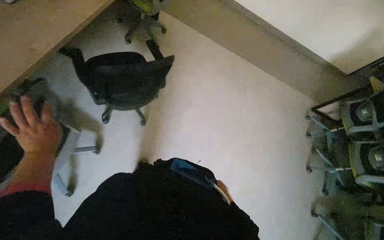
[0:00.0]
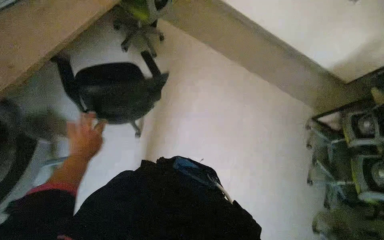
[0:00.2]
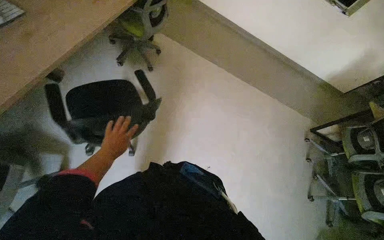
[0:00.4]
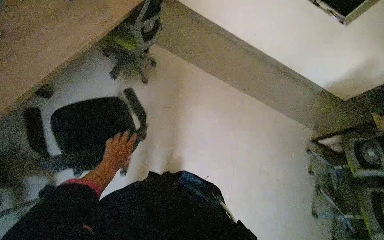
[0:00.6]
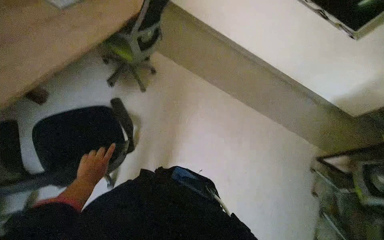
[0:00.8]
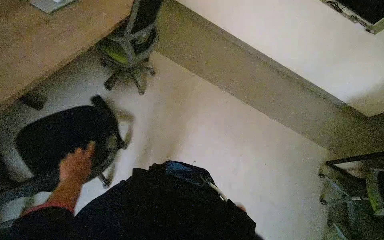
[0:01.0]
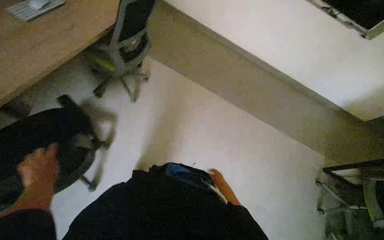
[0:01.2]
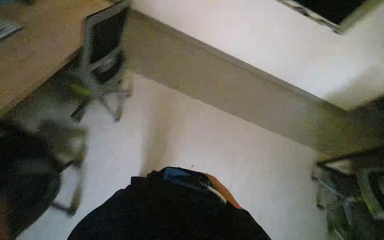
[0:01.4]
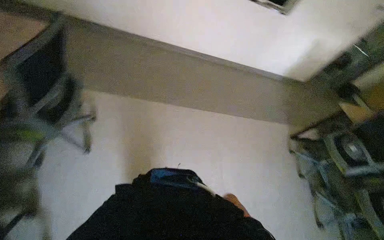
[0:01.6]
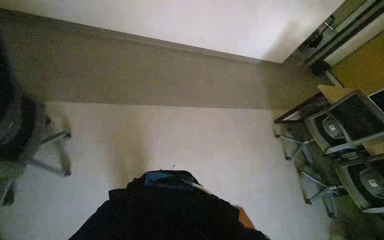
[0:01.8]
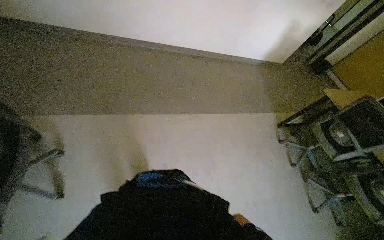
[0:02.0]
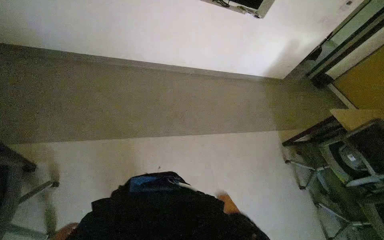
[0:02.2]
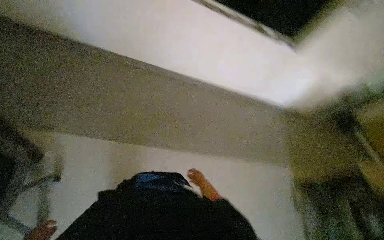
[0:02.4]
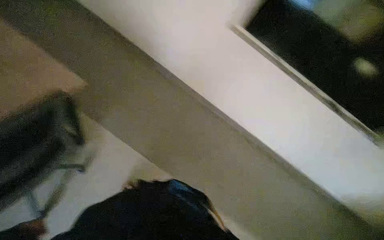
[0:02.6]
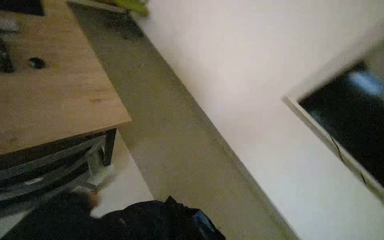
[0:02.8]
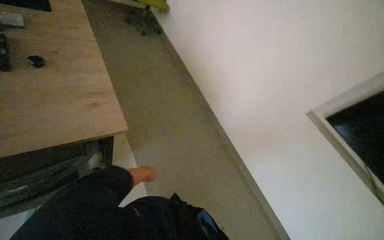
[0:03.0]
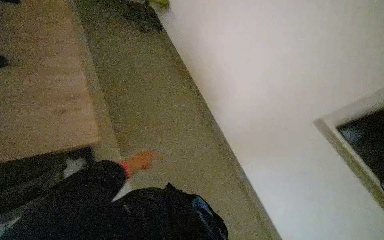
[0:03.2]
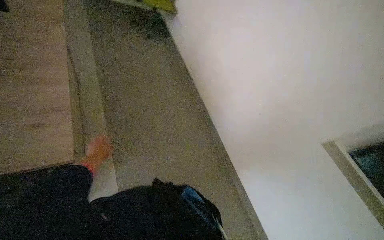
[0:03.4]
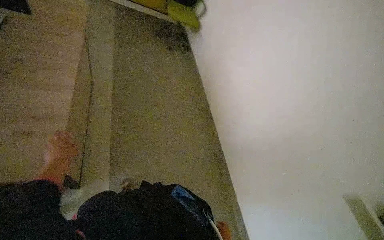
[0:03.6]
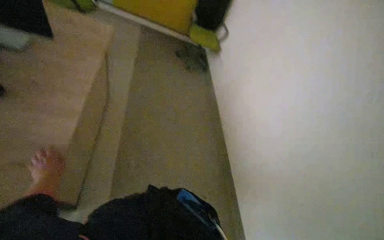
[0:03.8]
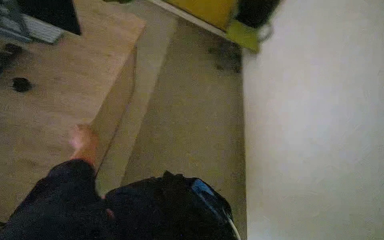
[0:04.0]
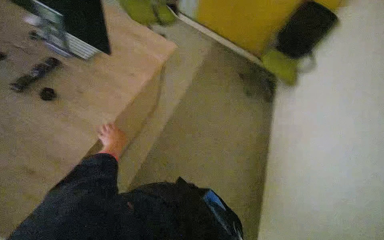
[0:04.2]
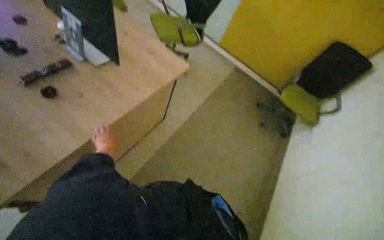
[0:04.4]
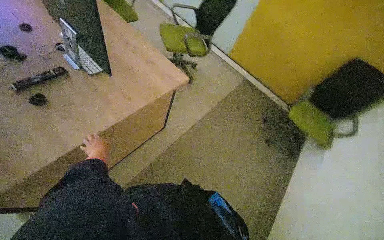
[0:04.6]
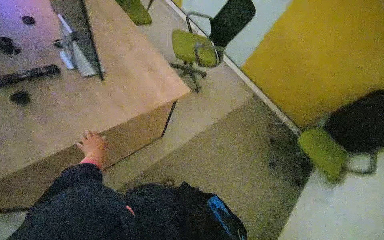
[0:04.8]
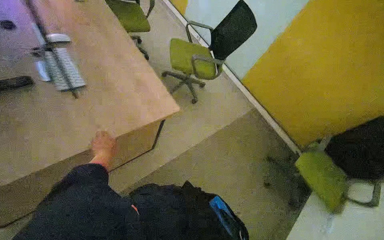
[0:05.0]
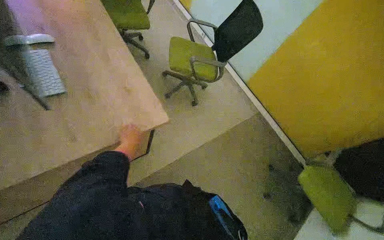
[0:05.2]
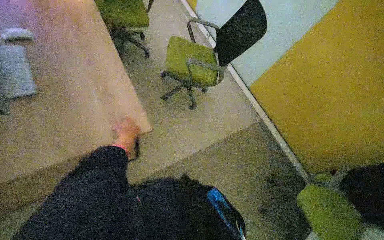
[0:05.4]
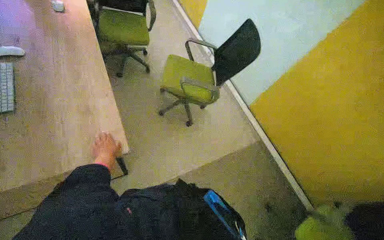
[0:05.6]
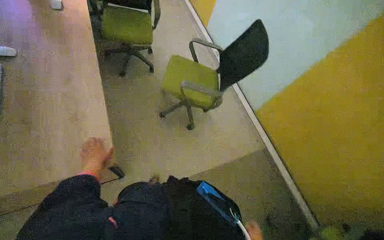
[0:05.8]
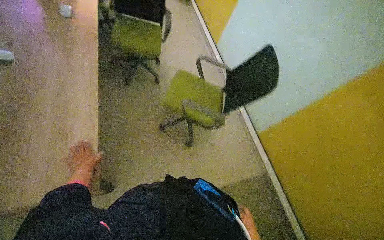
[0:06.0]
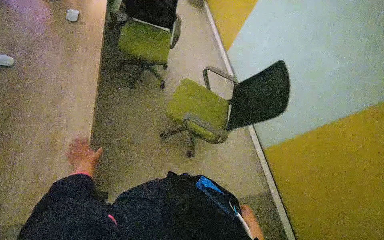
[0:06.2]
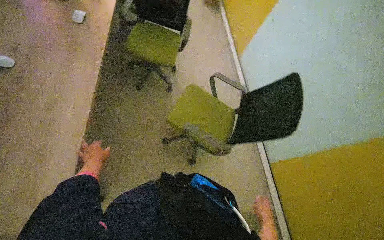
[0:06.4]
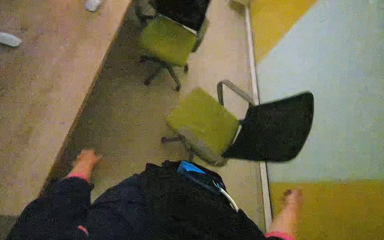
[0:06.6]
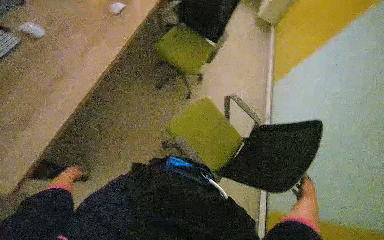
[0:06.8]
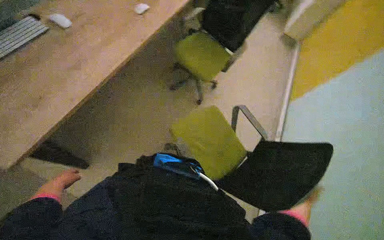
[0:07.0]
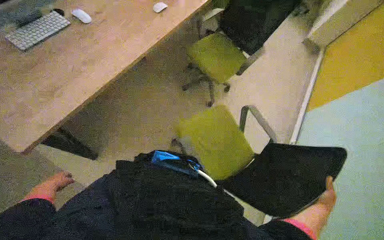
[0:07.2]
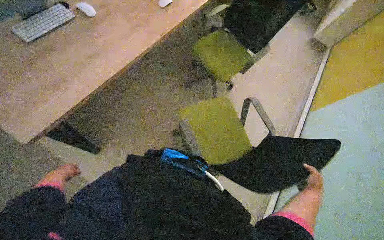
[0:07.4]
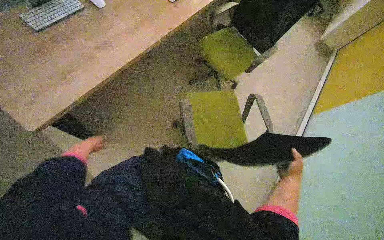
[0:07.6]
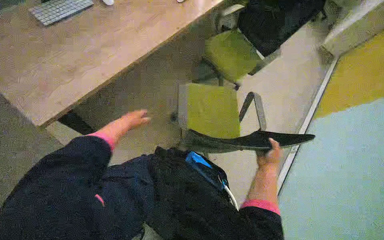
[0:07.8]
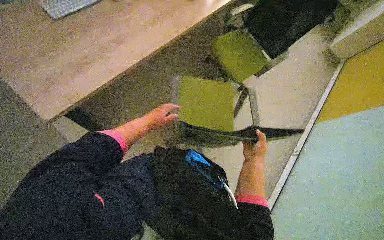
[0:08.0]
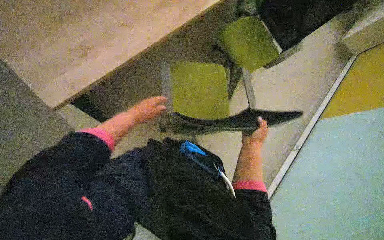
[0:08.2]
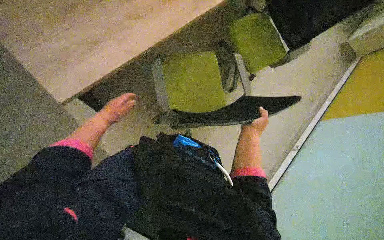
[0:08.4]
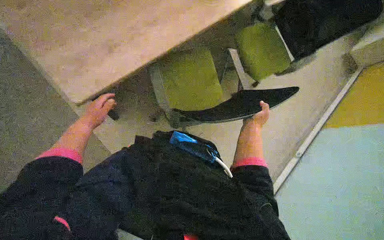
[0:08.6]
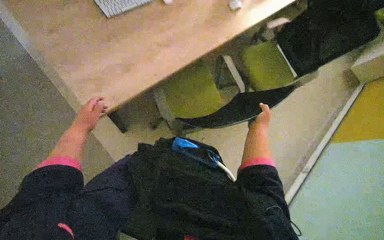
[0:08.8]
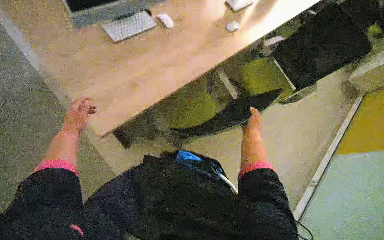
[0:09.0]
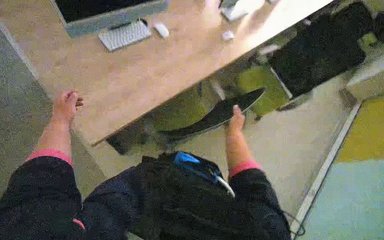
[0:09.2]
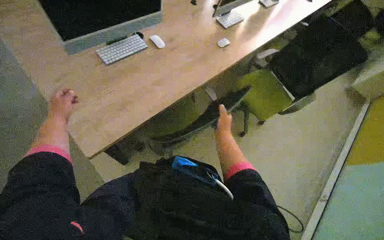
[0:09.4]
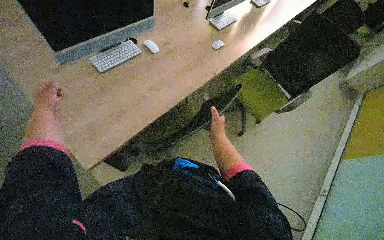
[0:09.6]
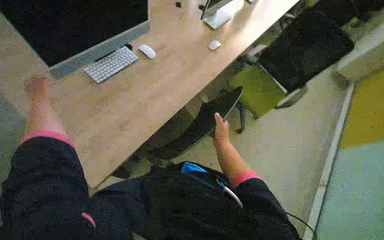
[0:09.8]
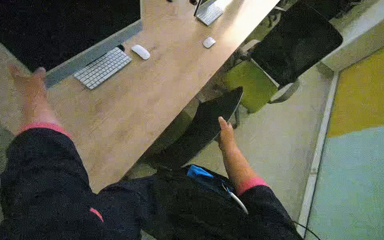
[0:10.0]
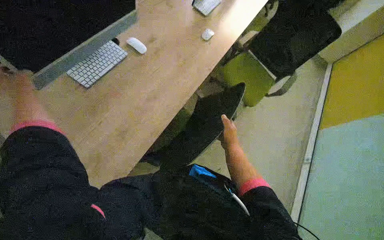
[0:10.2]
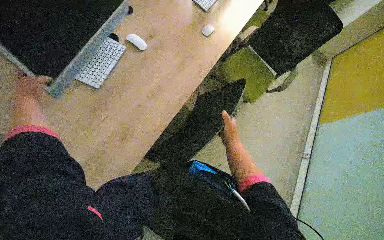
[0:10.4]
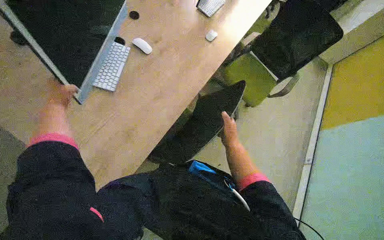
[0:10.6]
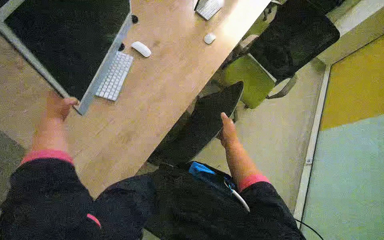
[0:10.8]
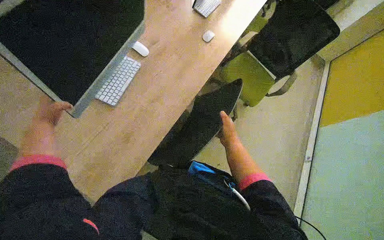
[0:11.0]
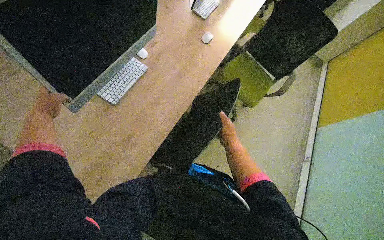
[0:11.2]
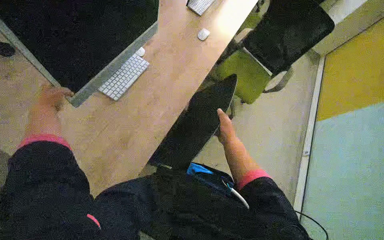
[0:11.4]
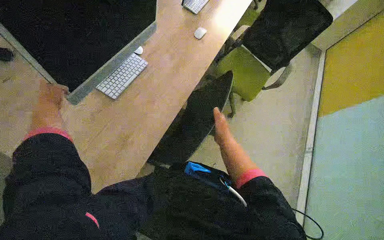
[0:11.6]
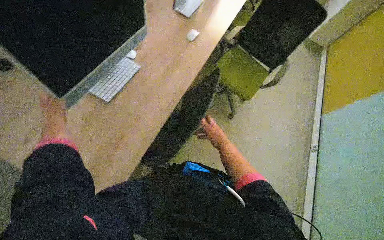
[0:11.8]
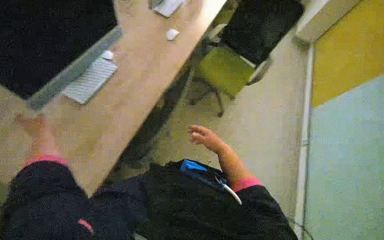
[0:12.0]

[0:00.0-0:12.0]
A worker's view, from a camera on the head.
Job: organizing items.
The whole recording: Preparing office workstations. The worker arranges chairs and computer equipment, then cleans the monitors at several workstations.
0:00.0 to 0:01.6: The head travels approximately 90 cm.
0:01.6 to 0:03.0: The camera travels about 60 cm.
0:03.0 to 0:04.4: The left hand is displaced up the picture by approximately 15 cm.
0:04.4 to 0:06.0: The camera travels approximately 1 m. The head rotates approximately 35 degrees to the left.
0:06.0 to 0:07.6: The head rotates some 45 degrees to the left.
0:07.6 to 0:09.0: The right hand travels up the picture and to the left by approximately 35 cm. The left hand heads nearer to the camera, covering some 25 cm, and moves some 30 cm to the right and comes back.
0:09.0 to 0:10.4: The right hand travels to the left by approximately 10 cm.

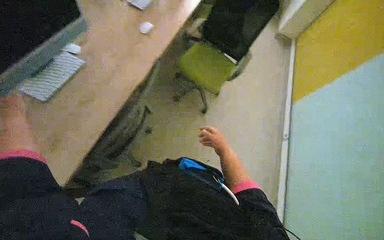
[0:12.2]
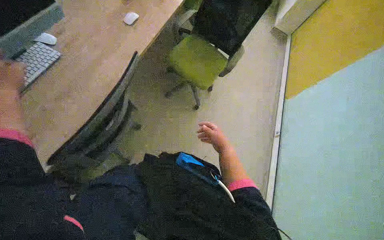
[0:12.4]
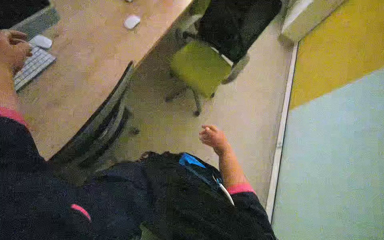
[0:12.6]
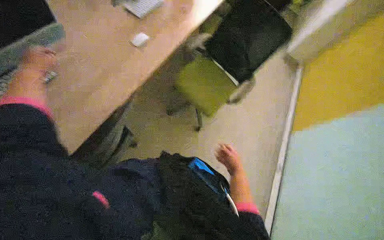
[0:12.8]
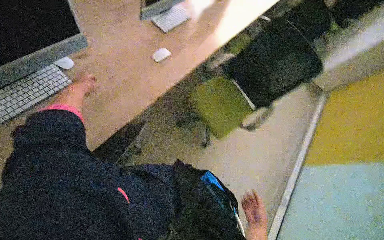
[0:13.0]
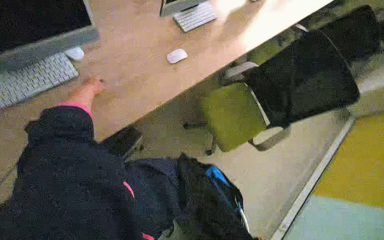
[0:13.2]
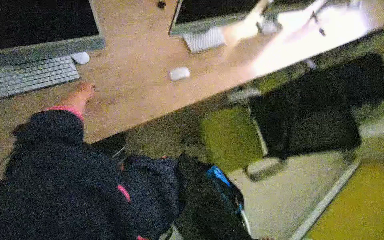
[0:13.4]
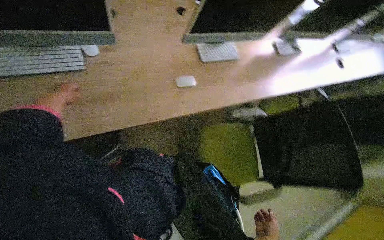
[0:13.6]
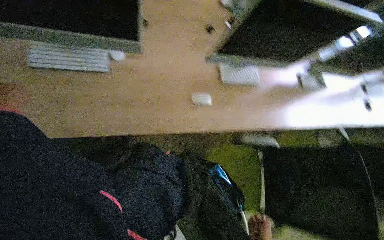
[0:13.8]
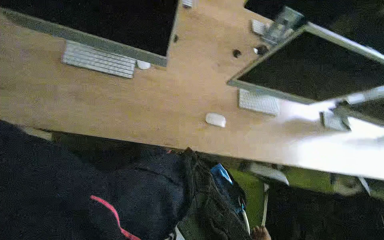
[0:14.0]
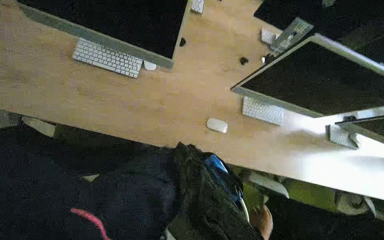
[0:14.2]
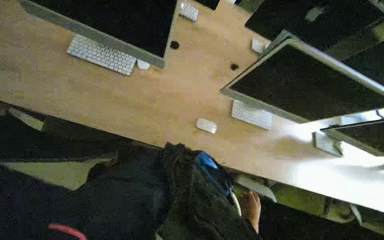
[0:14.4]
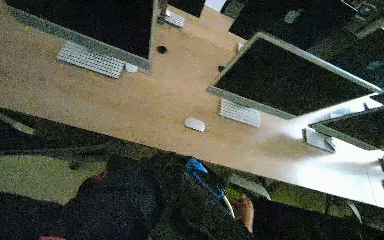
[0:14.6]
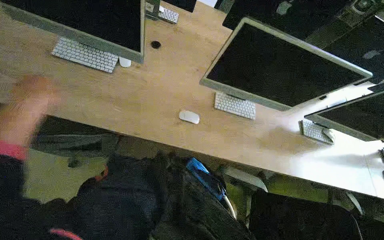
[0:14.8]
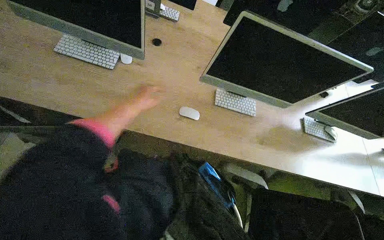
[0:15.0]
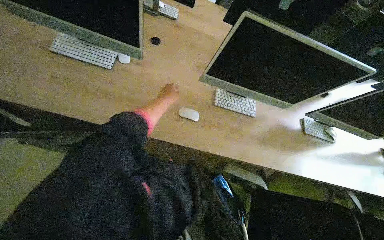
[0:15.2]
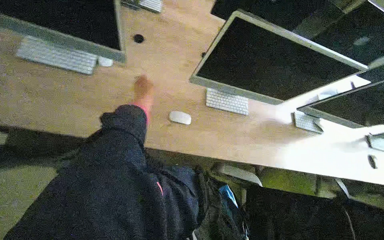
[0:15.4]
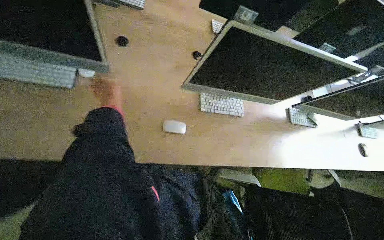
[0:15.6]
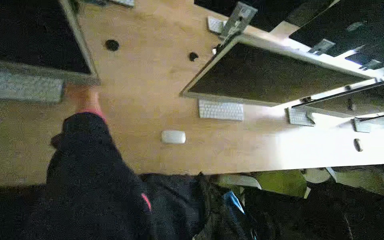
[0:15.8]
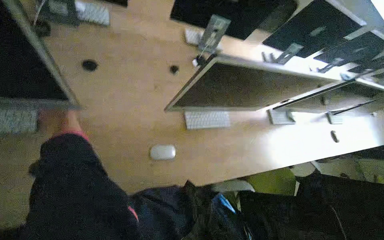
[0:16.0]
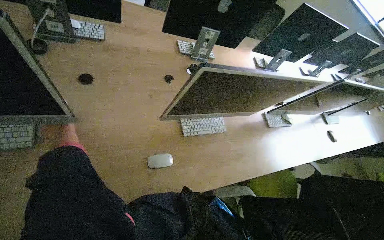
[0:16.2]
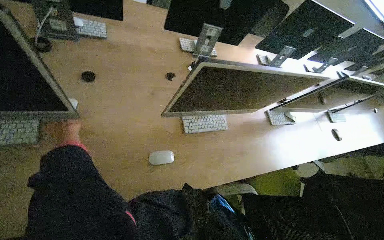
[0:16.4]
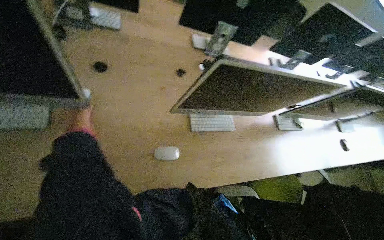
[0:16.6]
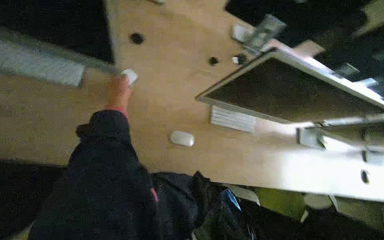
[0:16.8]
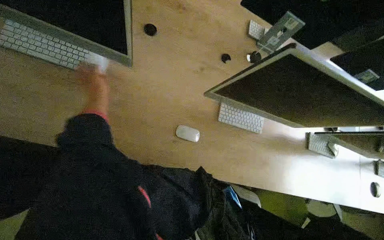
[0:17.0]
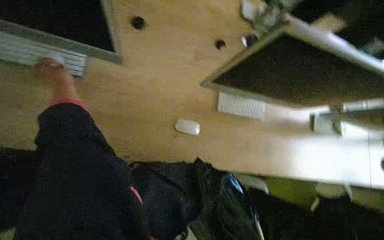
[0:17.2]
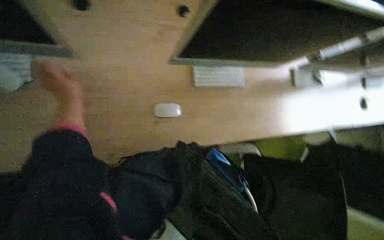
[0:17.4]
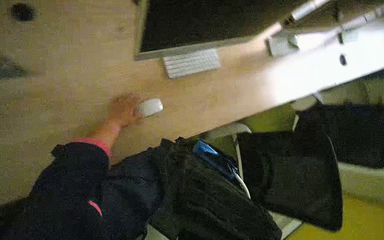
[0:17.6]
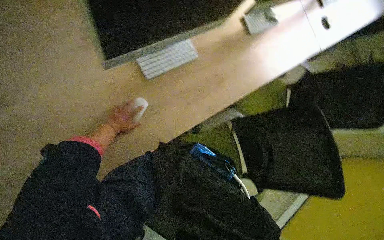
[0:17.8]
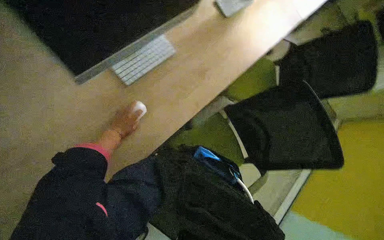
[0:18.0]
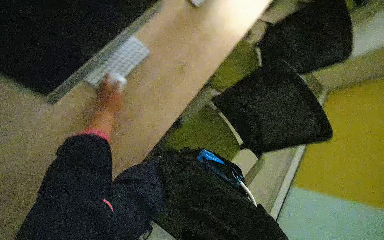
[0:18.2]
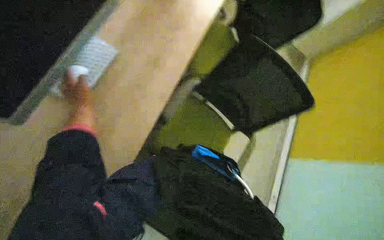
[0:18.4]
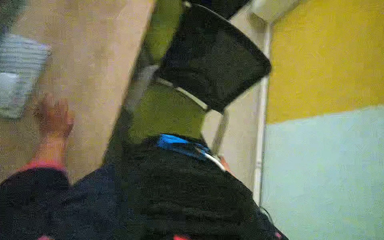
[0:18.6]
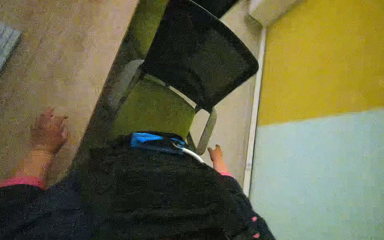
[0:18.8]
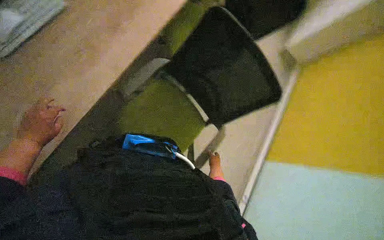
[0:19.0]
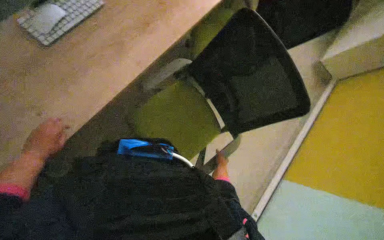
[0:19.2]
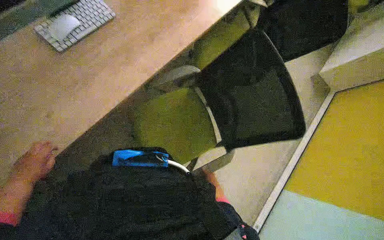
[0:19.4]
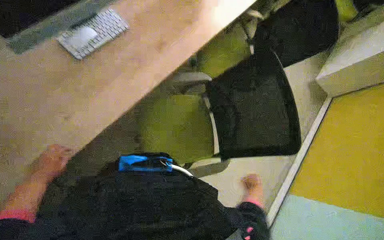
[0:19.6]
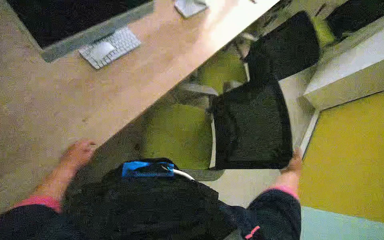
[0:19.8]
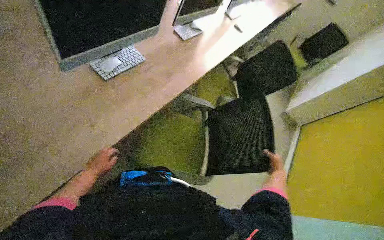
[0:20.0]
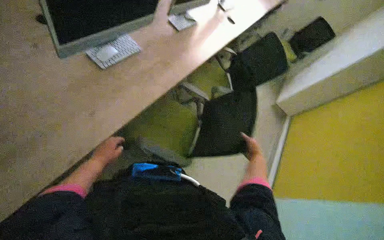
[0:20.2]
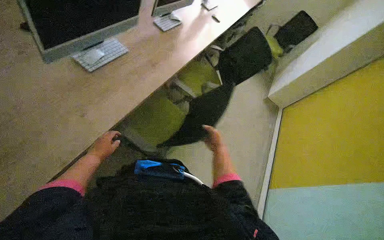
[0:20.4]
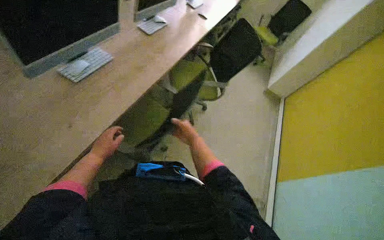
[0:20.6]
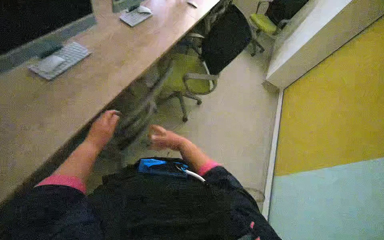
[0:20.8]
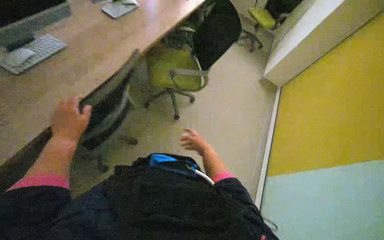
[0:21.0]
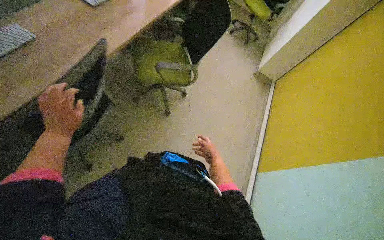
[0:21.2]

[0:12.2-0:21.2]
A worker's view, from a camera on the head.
Job: organizing items.
The whole recording: Preparing office workstations. The worker arranges chairs and computer equipment, then cleans the monitors at several workstations.
0:12.2 to 0:13.8: The head travels about 40 cm. The head turns to the left by some 45 degrees. The view tips upward by about 20 degrees.
0:13.8 to 0:15.2: The wearer looks roughly 15 degrees further upward.
0:15.2 to 0:16.6: The wearer's head swings some 20 degrees to the right. The left hand is displaced to the left by some 25 cm.
0:16.6 to 0:18.2: The camera pitches downward, by some 25 degrees. Everything in view rotates roughly 45 degrees counterclockwise.
0:18.2 to 0:19.8: The left hand travels nearer to the camera and down the picture by some 20 cm.
